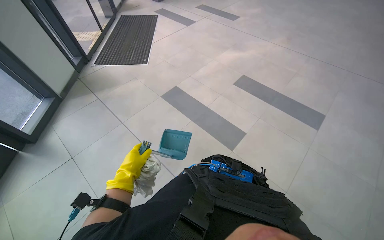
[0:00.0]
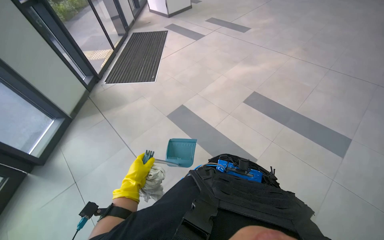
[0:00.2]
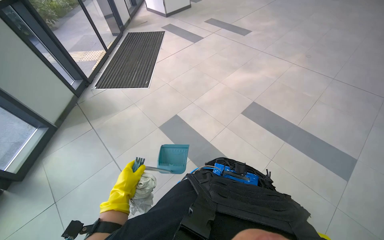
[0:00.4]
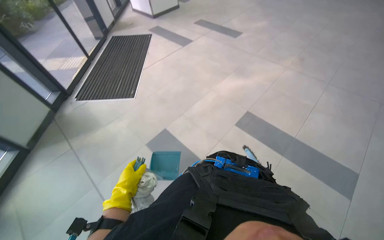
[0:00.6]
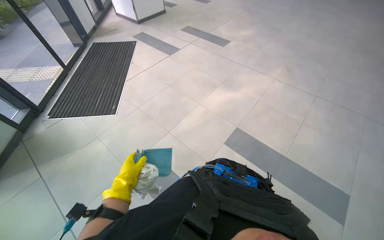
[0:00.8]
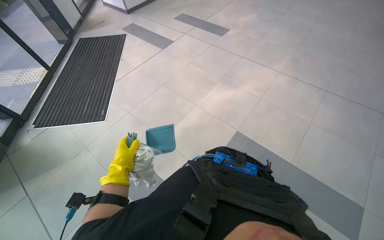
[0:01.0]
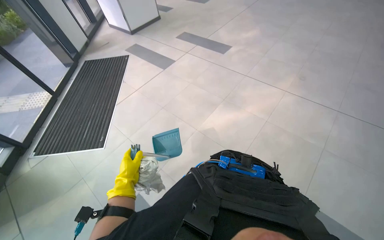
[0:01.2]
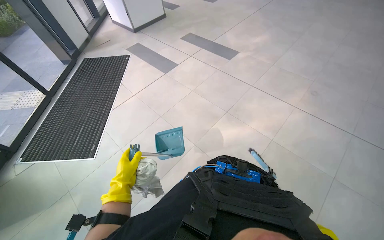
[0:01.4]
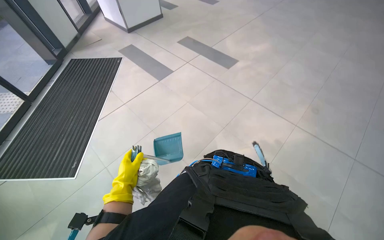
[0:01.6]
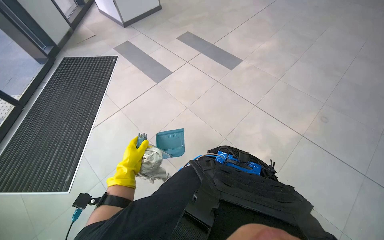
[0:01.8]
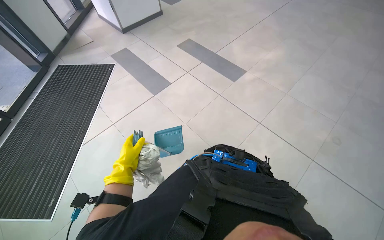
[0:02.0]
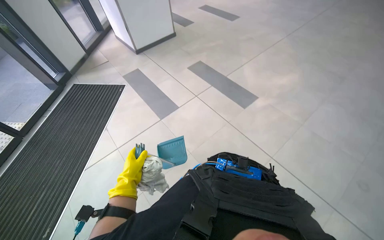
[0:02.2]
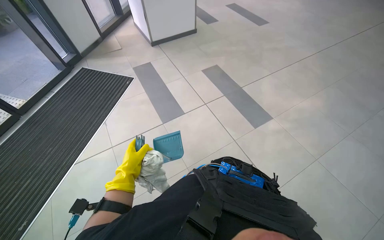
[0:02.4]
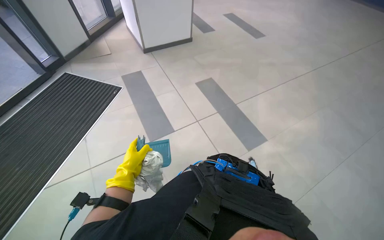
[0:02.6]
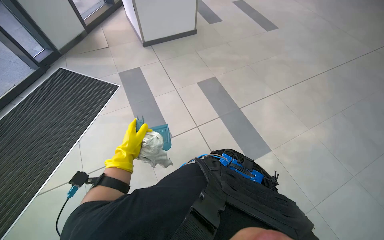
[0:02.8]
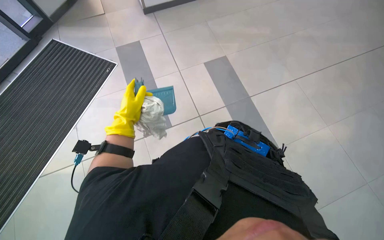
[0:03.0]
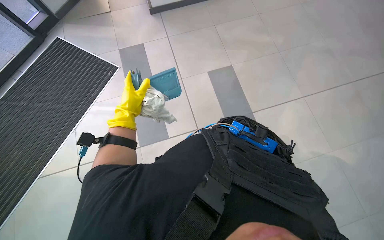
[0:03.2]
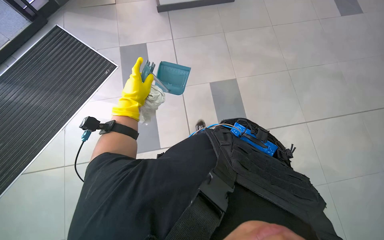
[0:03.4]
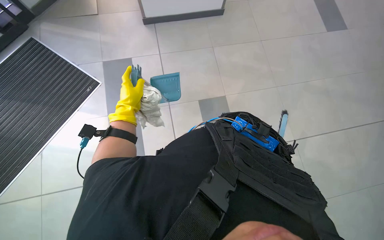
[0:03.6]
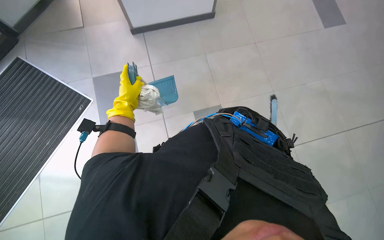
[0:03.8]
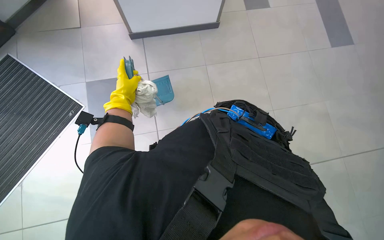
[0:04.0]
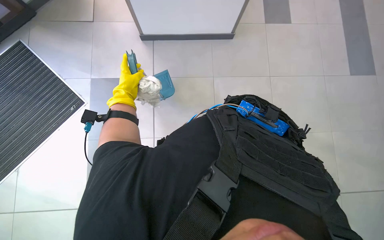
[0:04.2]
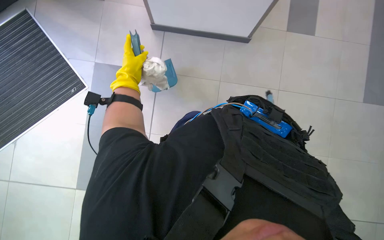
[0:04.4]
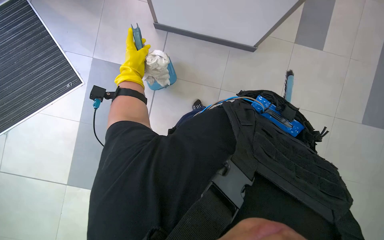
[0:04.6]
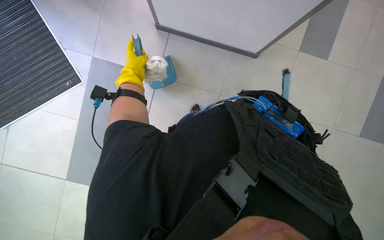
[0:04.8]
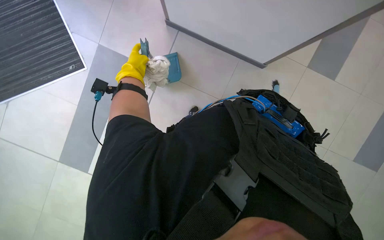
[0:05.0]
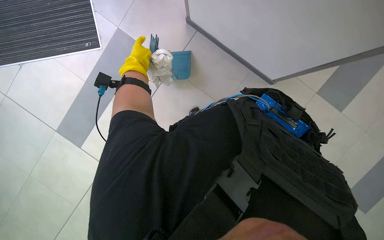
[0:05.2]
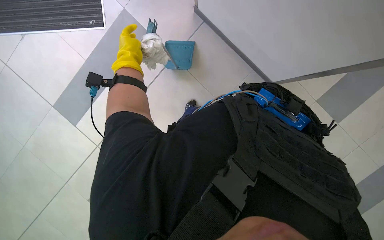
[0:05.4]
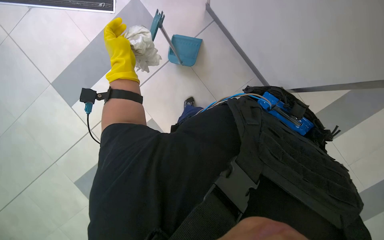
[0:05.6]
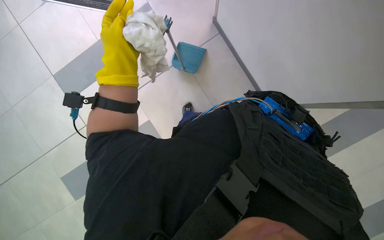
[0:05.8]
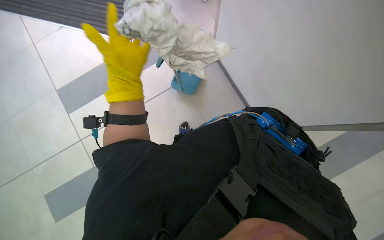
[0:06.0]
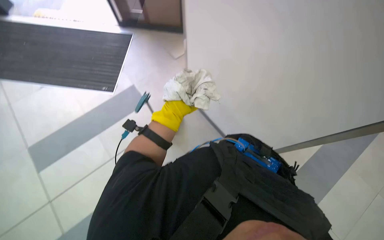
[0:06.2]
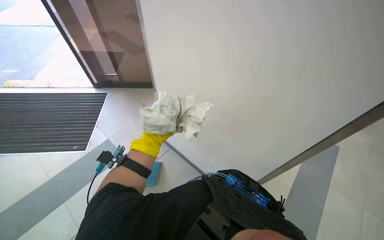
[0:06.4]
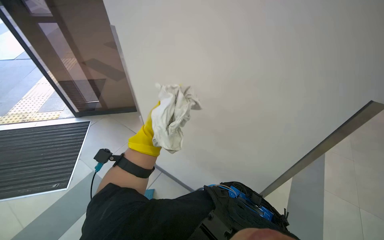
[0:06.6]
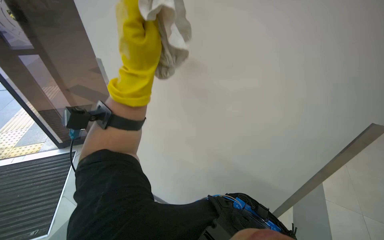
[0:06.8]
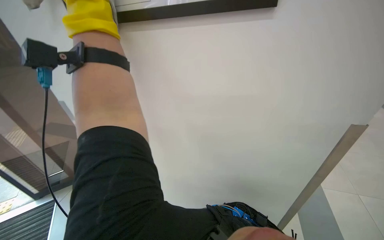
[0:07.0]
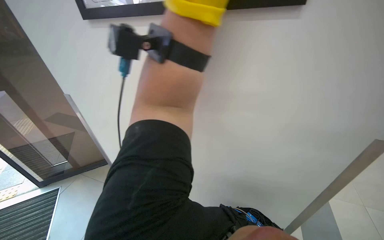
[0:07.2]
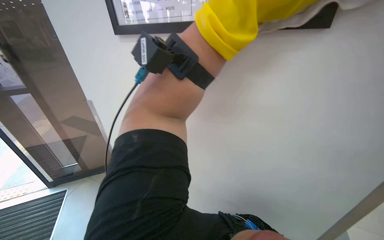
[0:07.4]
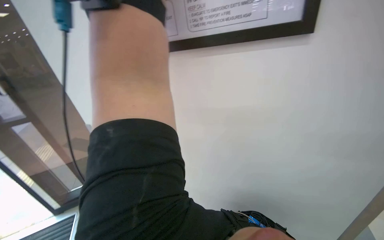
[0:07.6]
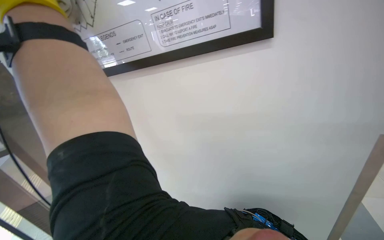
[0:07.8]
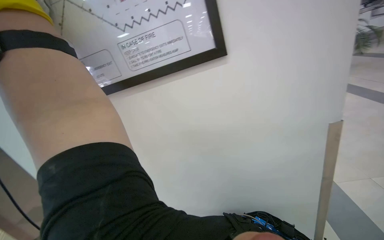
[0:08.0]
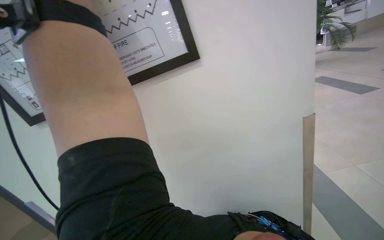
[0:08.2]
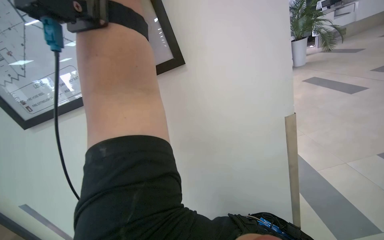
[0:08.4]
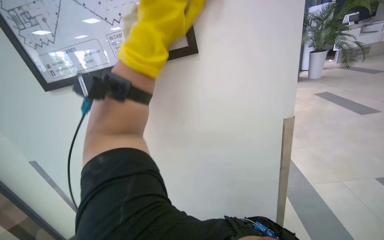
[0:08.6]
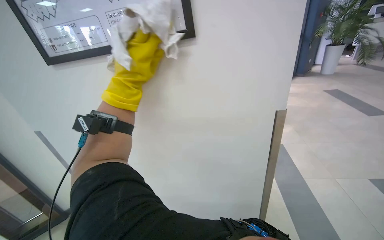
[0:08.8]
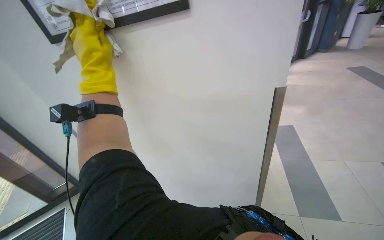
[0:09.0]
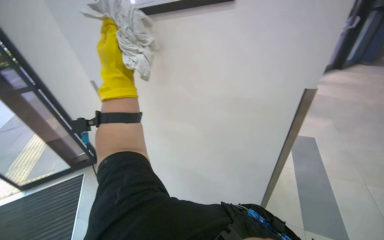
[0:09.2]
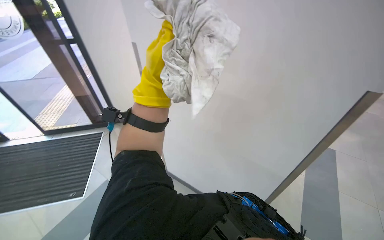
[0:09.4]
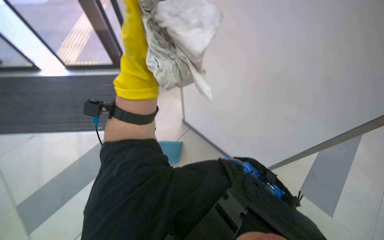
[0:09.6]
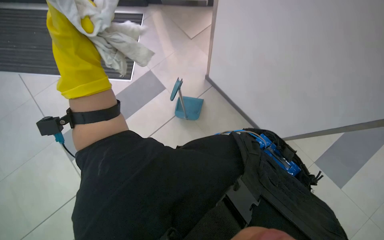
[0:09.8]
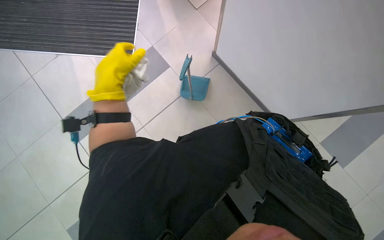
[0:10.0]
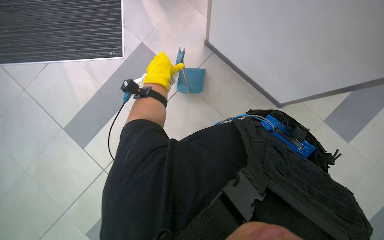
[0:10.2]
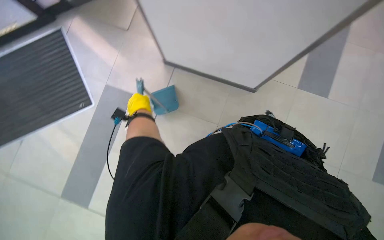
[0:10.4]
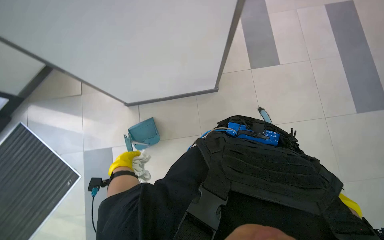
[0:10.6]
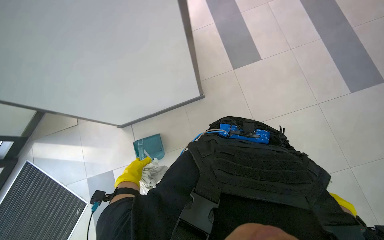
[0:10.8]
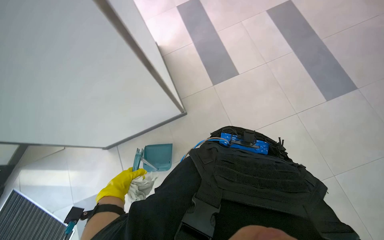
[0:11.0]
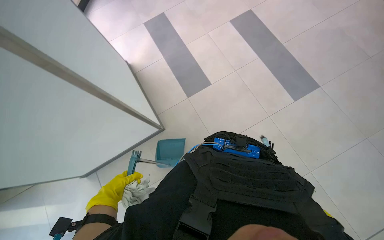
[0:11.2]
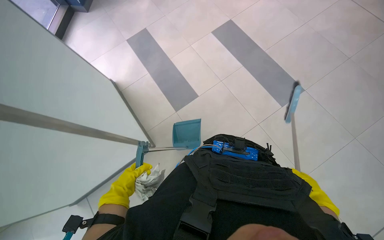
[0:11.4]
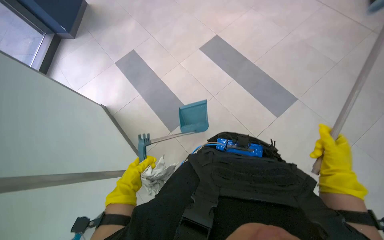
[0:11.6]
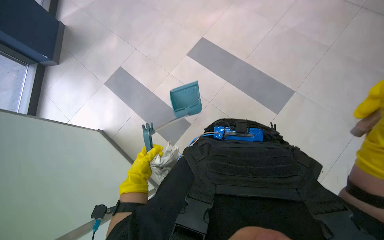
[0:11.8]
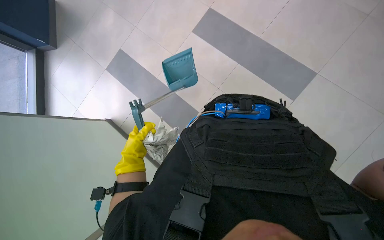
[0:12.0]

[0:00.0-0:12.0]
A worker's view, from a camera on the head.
Job: sweeping floor.
The whole recording: Sweeping floor with brush. The worker sweeps the floor with a brush and collects debris into a dustpan.
0:00.0 to 0:01.6: The camera is carried about 2 m.
0:01.6 to 0:03.0: The camera travels some 1.5 m. The wearer looks approximately 25 degrees further to the left. The view tips downward by roughly 15 degrees.
0:03.0 to 0:04.4: The left hand heads up the picture and farther from the camera, covering about 35 cm.
0:04.4 to 0:06.0: The left hand travels nearer to the camera by about 20 cm.
0:06.0 to 0:07.6: The head turns to the right by some 50 degrees. The view tilts some 55 degrees upward.
0:07.6 to 0:09.0: The wearer's head swings approximately 20 degrees to the right.
0:09.0 to 0:10.4: The camera sweeps to the left, by roughly 20 degrees. The camera pitches downward, by about 55 degrees.
0:10.4 to 0:12.0: The wearer's head swings some 55 degrees to the right. The view tips upward by about 15 degrees.

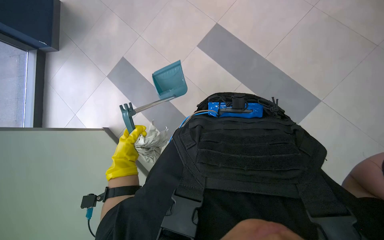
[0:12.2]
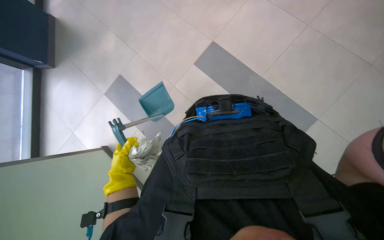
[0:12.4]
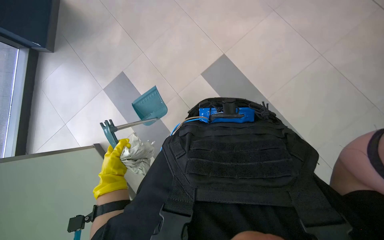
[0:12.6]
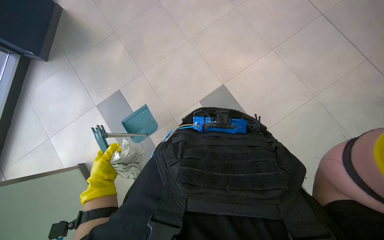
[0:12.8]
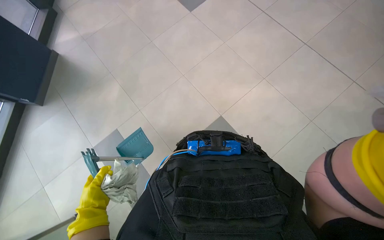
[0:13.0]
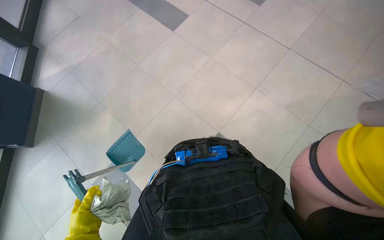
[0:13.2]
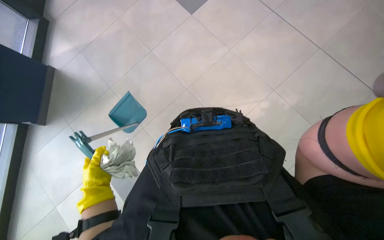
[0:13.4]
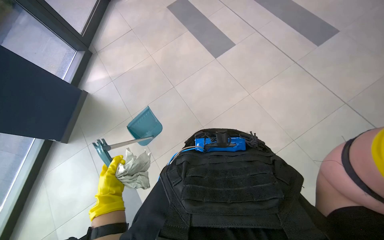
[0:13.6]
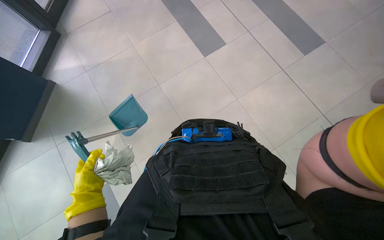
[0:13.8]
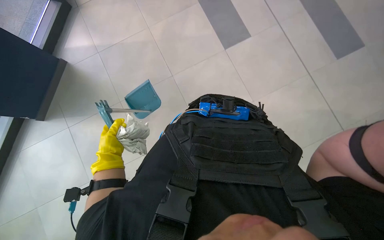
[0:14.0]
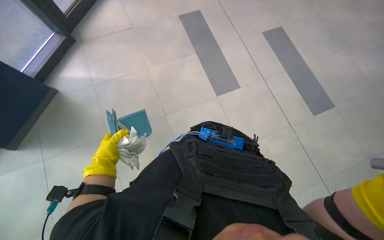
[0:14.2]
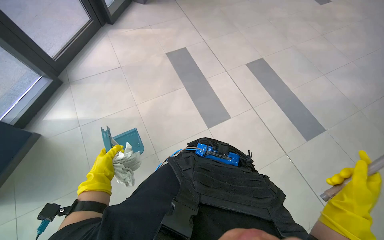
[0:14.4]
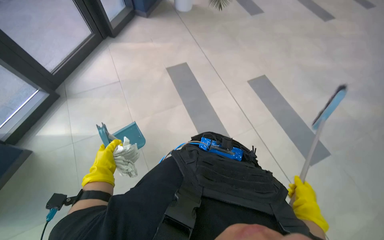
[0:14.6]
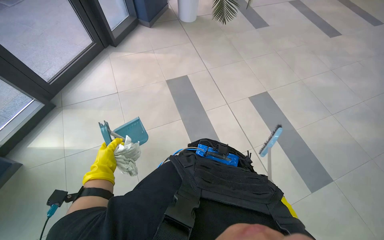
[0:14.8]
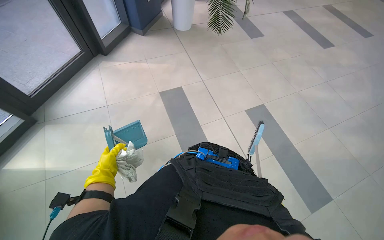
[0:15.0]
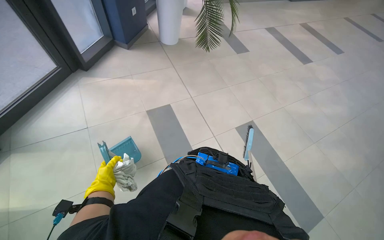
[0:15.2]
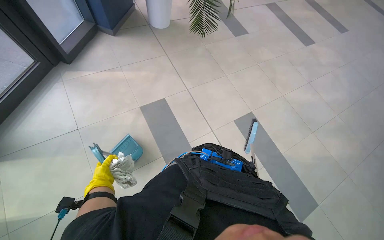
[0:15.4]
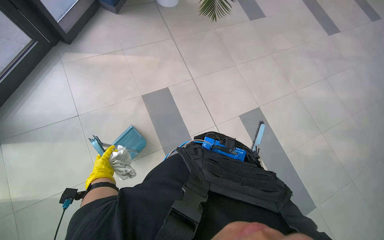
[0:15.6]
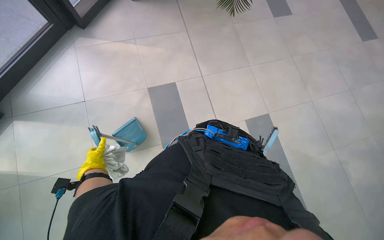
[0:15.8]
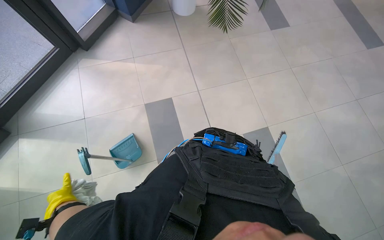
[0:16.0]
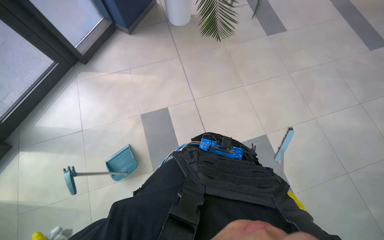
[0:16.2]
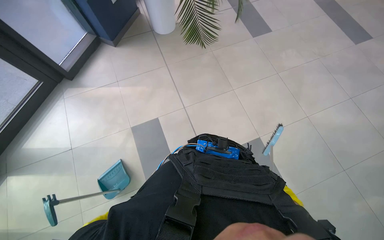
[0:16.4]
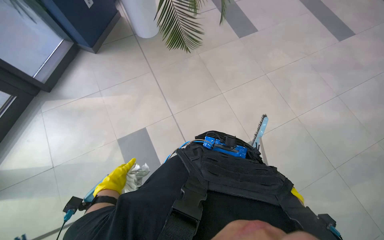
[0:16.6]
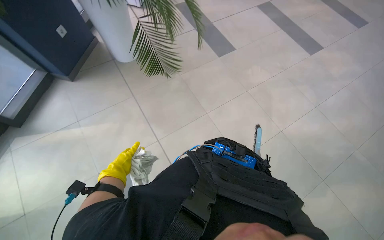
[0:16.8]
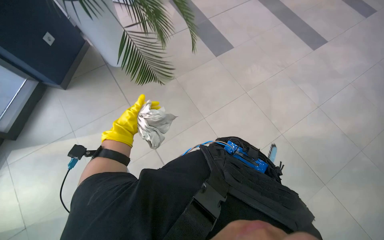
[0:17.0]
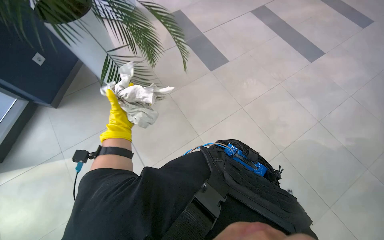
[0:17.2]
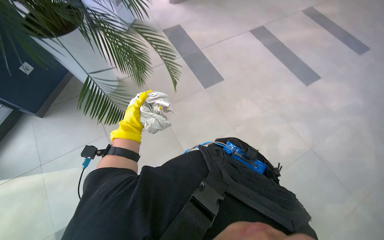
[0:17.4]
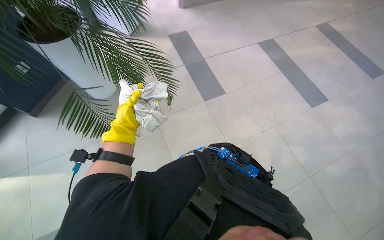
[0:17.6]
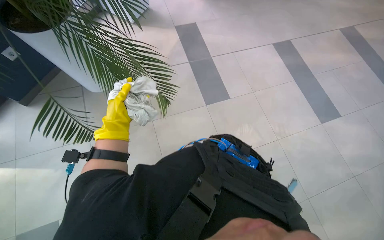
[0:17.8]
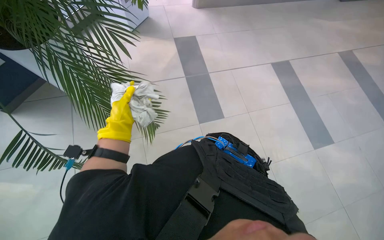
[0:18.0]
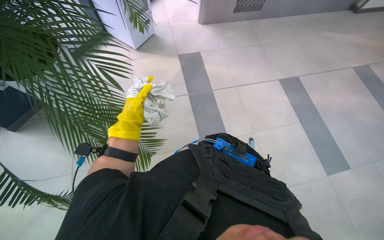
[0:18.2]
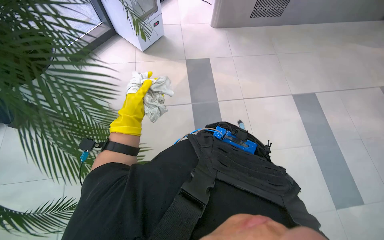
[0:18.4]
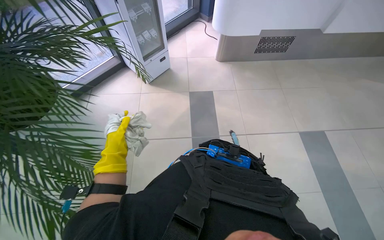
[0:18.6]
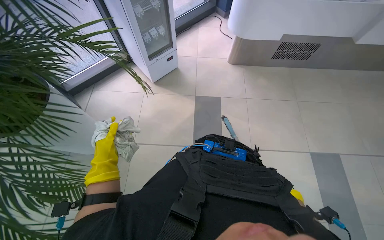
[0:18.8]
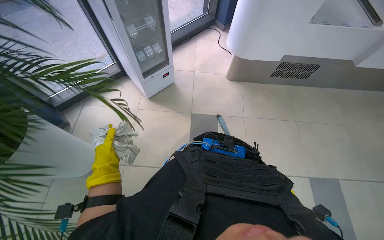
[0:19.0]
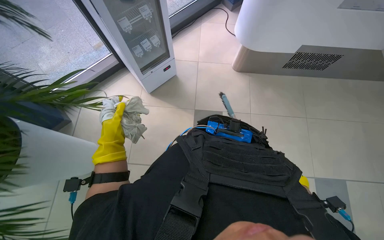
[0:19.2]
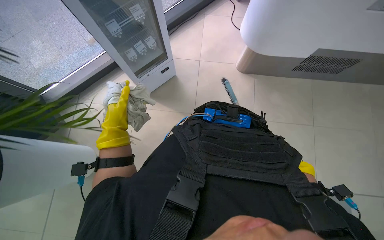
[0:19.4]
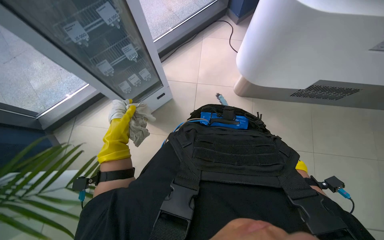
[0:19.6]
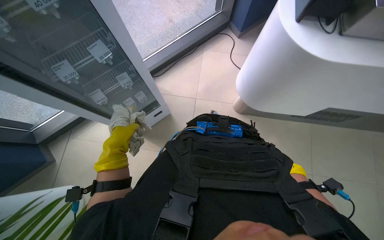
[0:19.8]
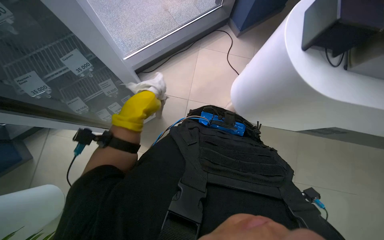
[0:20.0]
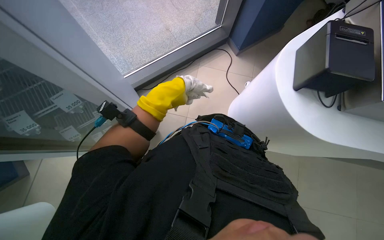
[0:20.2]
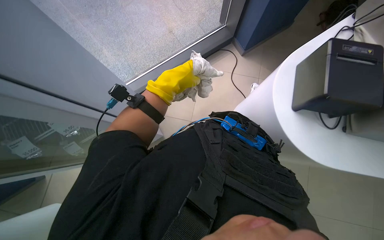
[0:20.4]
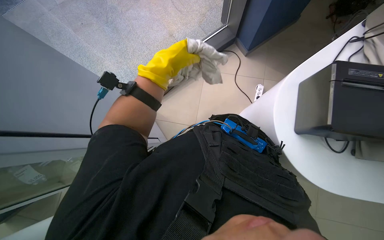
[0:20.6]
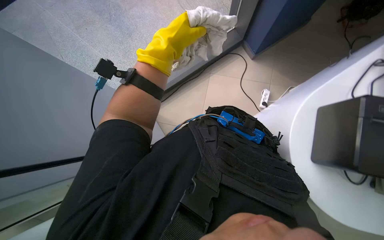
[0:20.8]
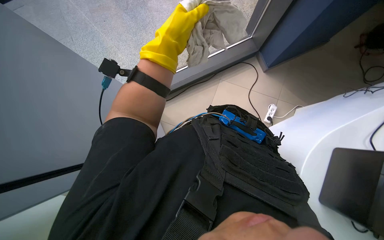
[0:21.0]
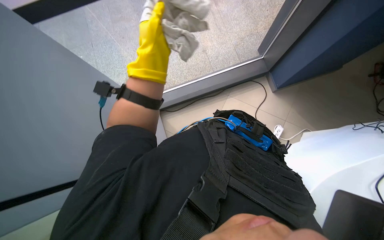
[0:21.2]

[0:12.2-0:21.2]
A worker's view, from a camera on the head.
Job: sweeping floor.
The whole recording: Sweeping floor with brush. The worker sweeps the floor with a brush and collects debris into a dustpan.
0:13.8 to 0:15.2: The wearer looks about 15 degrees further upward. The left hand travels farther from the camera by about 10 cm.
0:16.6 to 0:18.2: The head travels some 1 m.
0:18.2 to 0:19.8: The head travels roughly 1 m.
0:19.8 to 0:21.2: The head travels roughly 60 cm.
